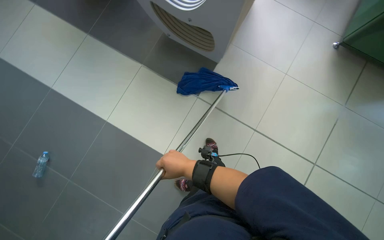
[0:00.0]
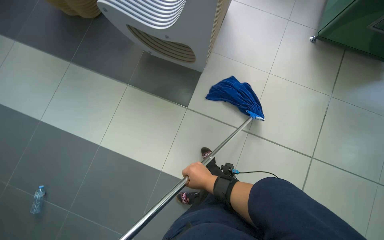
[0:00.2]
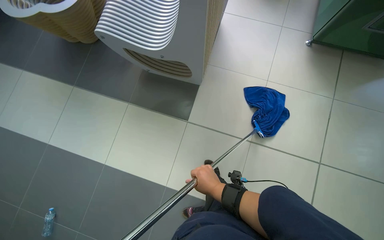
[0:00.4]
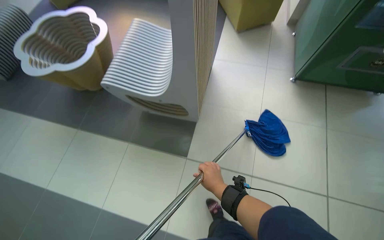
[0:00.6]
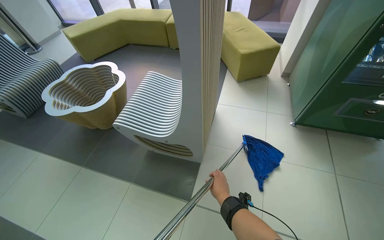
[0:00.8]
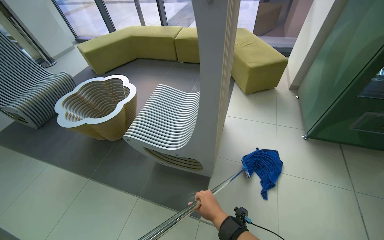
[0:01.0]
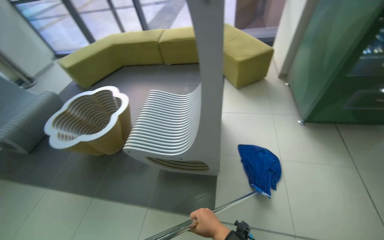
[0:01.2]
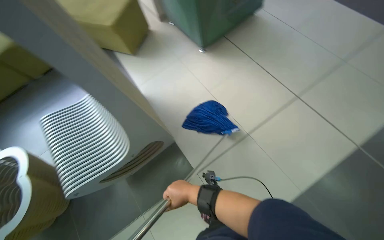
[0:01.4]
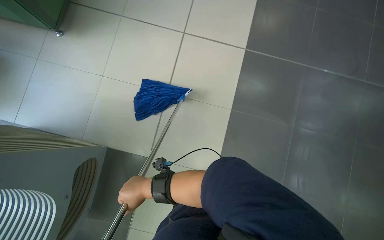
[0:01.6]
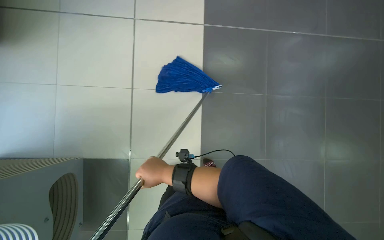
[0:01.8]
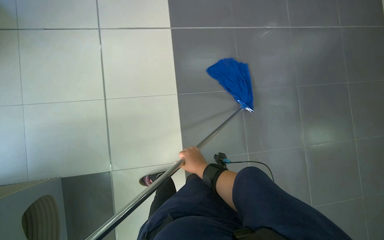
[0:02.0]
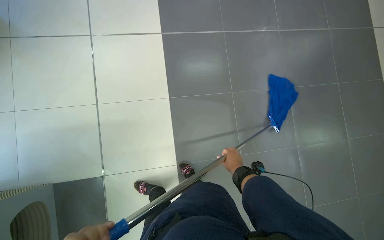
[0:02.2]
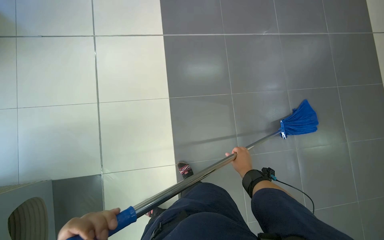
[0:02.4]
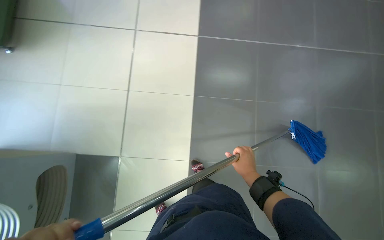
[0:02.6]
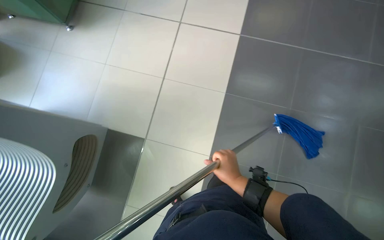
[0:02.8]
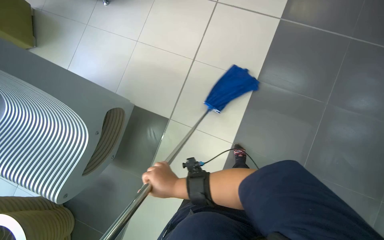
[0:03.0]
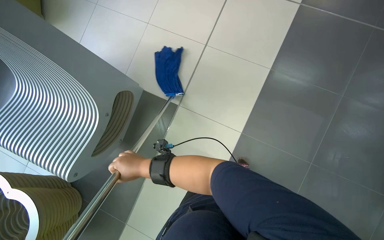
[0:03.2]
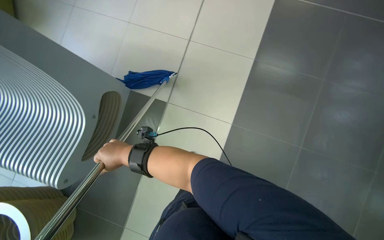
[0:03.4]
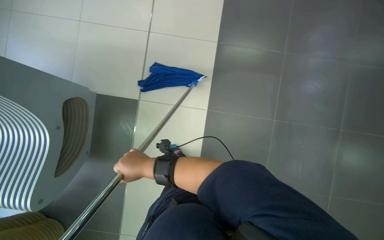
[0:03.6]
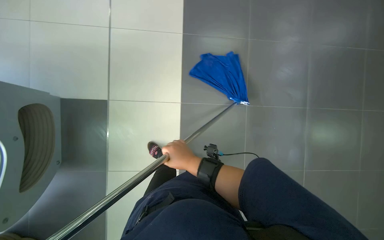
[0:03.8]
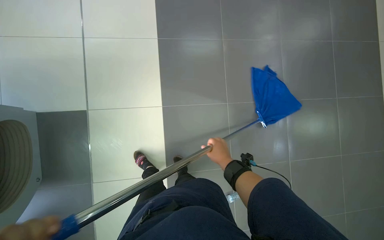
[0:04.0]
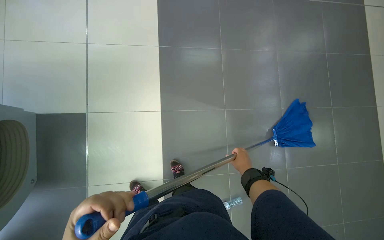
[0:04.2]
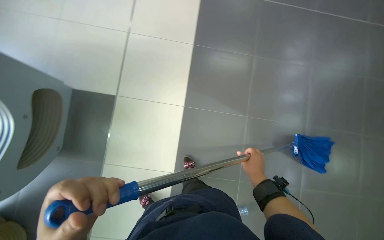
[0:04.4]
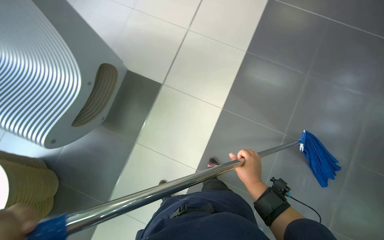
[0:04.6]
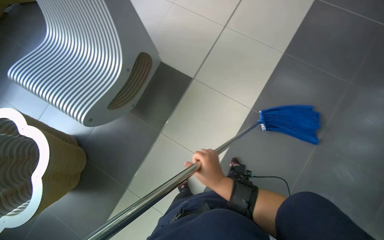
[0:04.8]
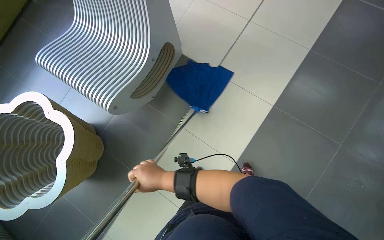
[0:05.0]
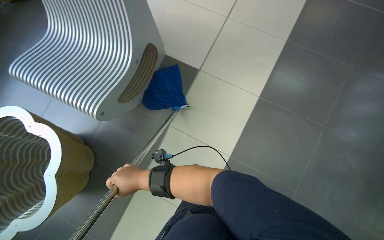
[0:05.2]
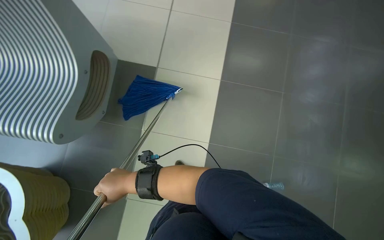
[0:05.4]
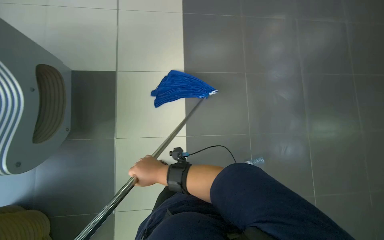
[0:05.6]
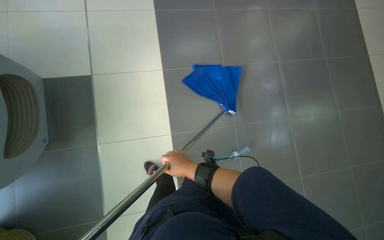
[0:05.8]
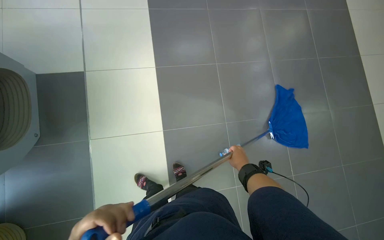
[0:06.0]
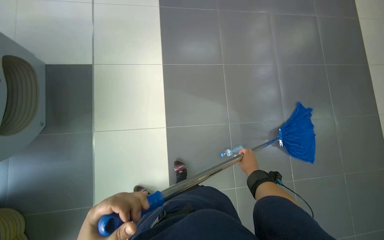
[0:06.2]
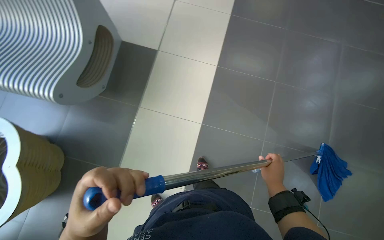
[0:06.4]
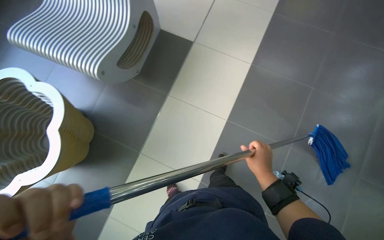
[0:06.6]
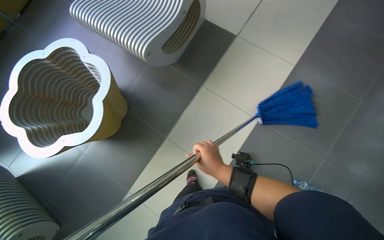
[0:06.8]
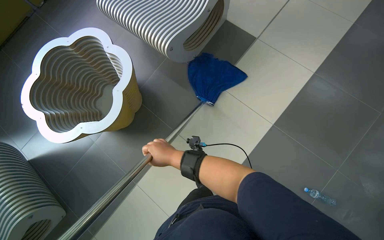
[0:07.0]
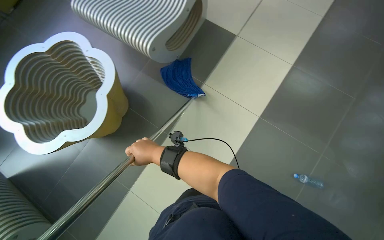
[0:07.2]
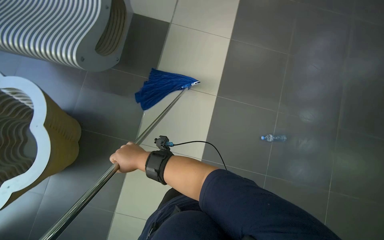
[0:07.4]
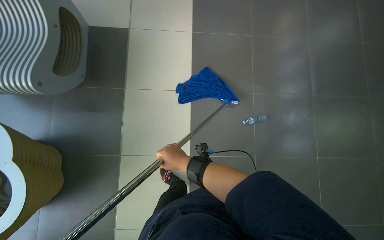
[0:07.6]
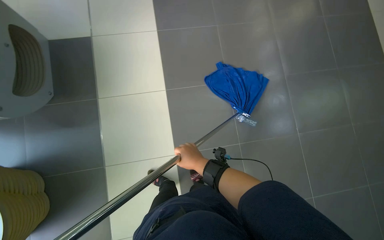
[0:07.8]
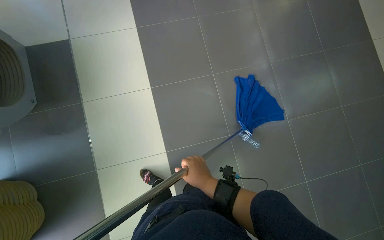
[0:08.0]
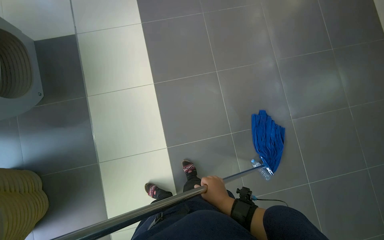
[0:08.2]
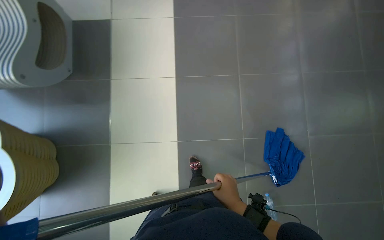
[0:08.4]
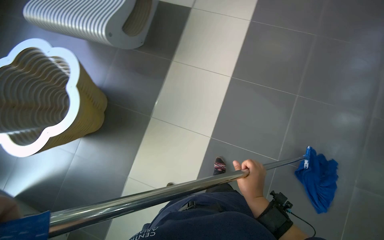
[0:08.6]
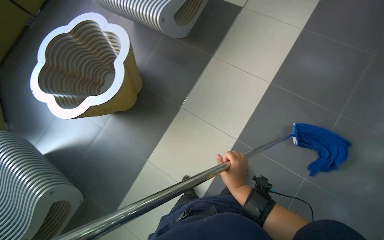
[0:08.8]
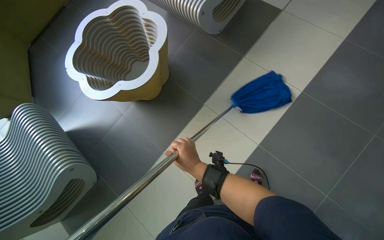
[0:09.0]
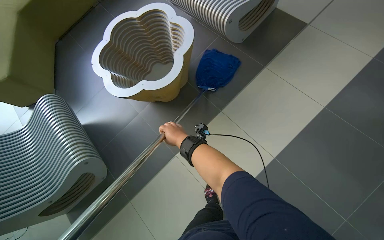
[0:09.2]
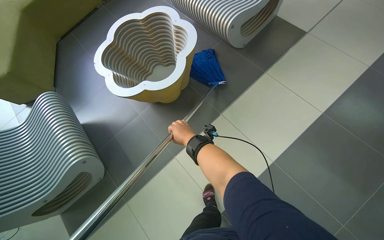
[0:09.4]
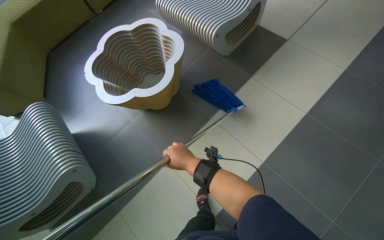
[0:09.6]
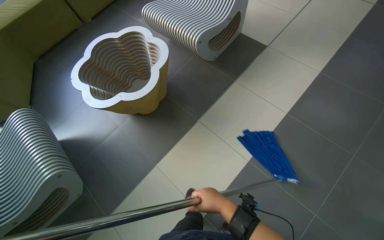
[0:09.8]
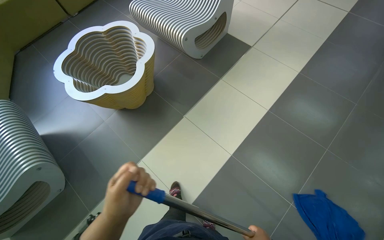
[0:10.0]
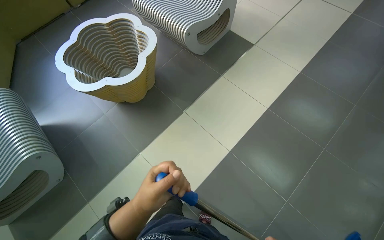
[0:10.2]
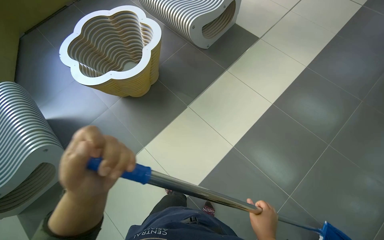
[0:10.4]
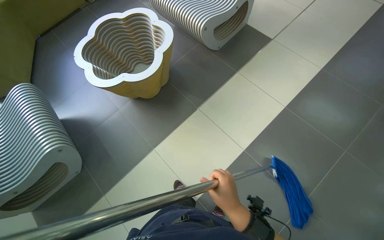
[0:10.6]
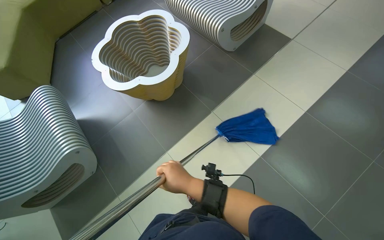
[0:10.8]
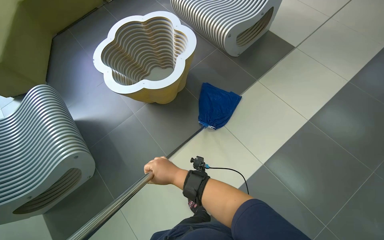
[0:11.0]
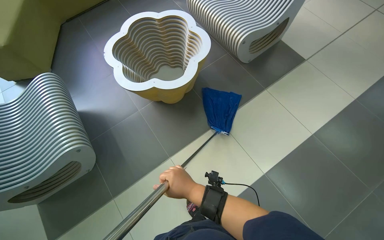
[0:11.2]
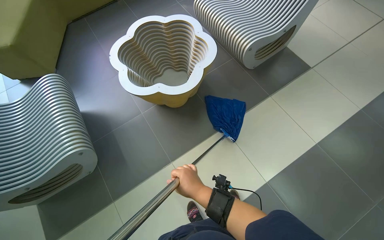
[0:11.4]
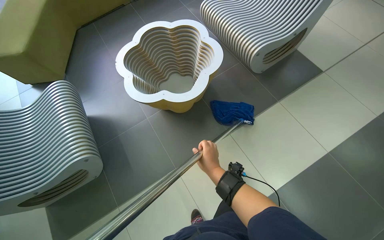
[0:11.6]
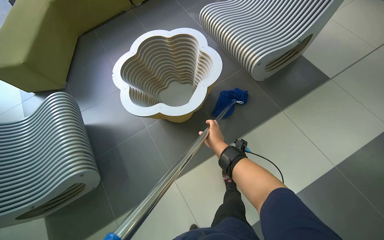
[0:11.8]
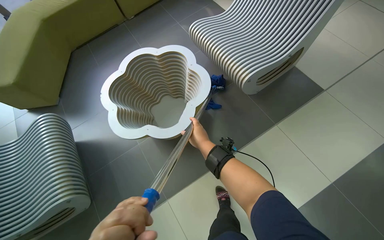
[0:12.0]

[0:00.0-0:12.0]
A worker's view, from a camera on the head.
Job: mopping floor.
The whole recording: Mopping reception area floor. The worker mops the tiled floor in the reception area.
0:00.0 to 0:01.6: The head rotates roughly 55 degrees to the right. The view tilts about 25 degrees upward.
0:01.6 to 0:03.0: The right hand reaches roughly 35 cm to the right, then returns.
0:03.0 to 0:04.4: The right hand shifts roughly 35 cm to the right.
0:04.4 to 0:06.0: The right hand goes to the left and returns, approximately 35 cm each way.
0:06.0 to 0:07.6: The right hand travels to the left by about 35 cm.
0:07.6 to 0:09.0: The scene rotates clockwise by approximately 40 degrees. The right hand reaches roughly 5 cm to the right, then returns.
0:10.4 to 0:12.0: The camera travels roughly 50 cm.

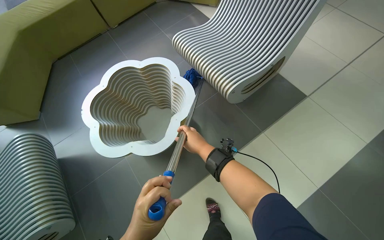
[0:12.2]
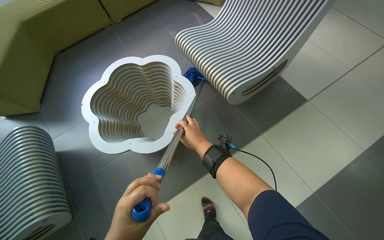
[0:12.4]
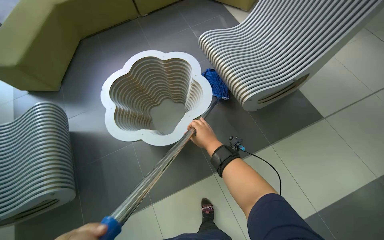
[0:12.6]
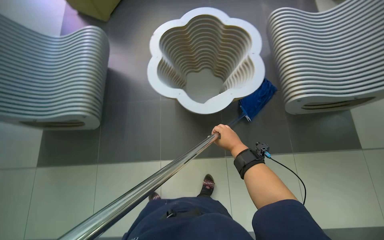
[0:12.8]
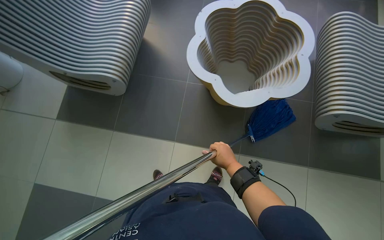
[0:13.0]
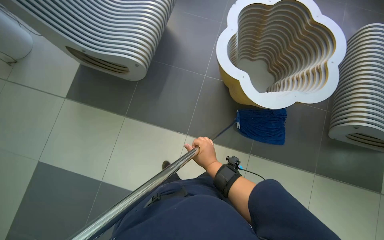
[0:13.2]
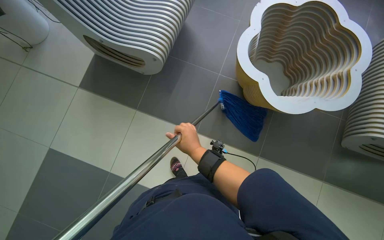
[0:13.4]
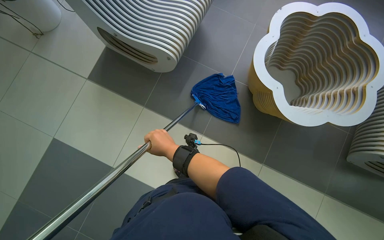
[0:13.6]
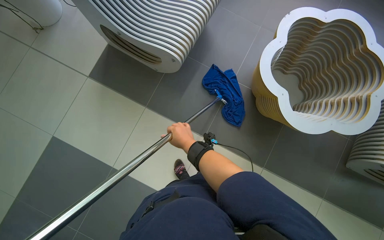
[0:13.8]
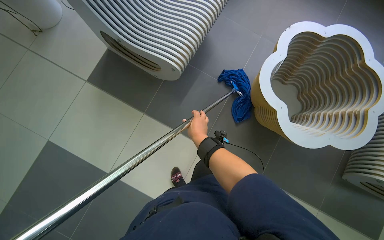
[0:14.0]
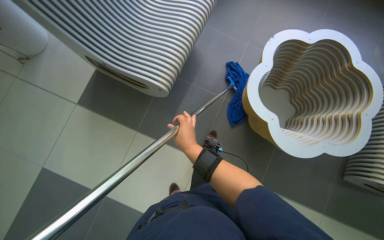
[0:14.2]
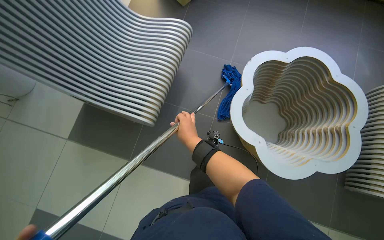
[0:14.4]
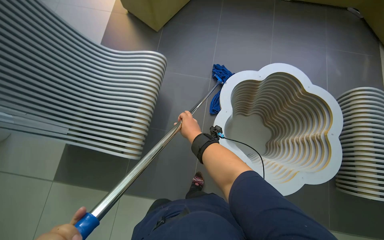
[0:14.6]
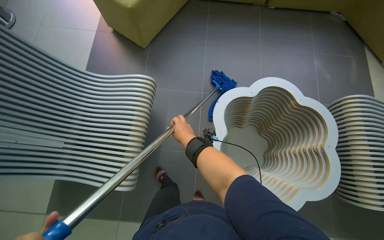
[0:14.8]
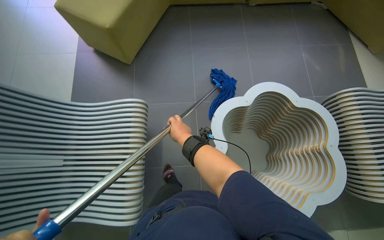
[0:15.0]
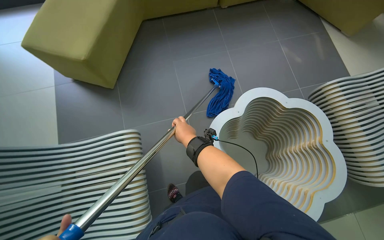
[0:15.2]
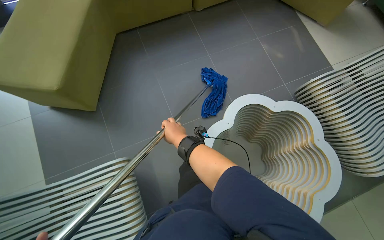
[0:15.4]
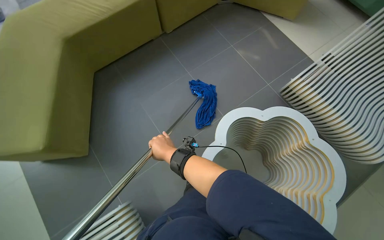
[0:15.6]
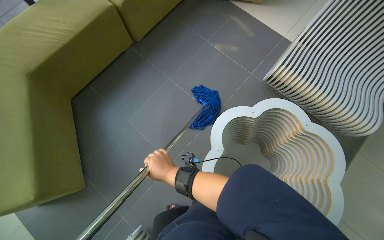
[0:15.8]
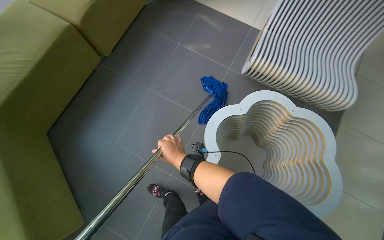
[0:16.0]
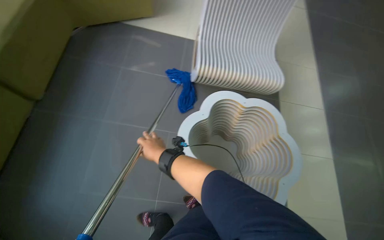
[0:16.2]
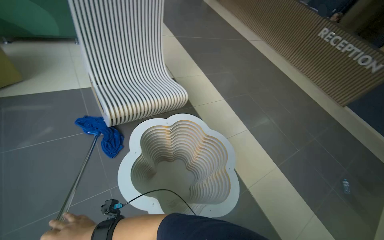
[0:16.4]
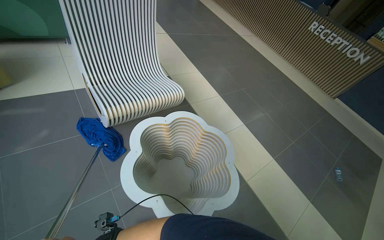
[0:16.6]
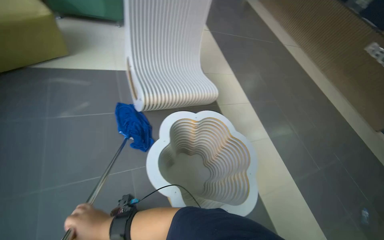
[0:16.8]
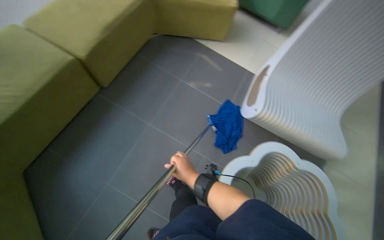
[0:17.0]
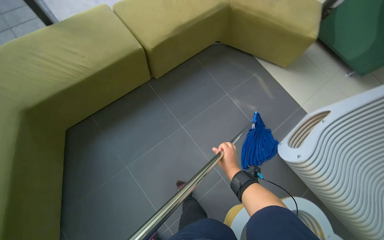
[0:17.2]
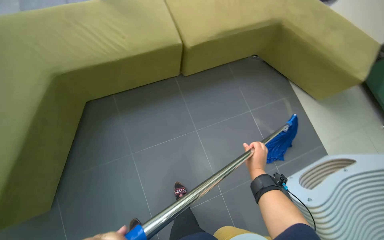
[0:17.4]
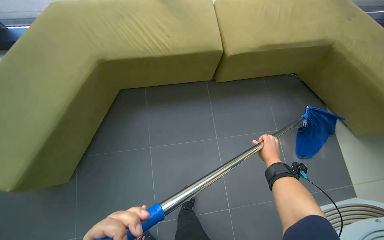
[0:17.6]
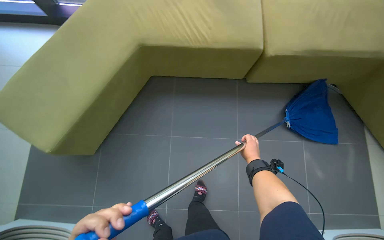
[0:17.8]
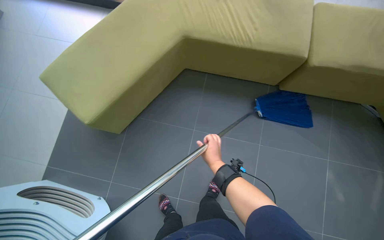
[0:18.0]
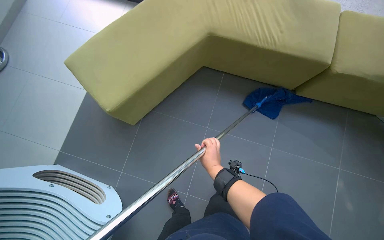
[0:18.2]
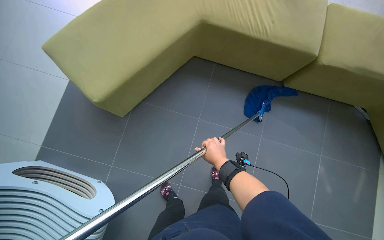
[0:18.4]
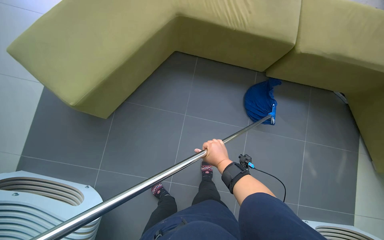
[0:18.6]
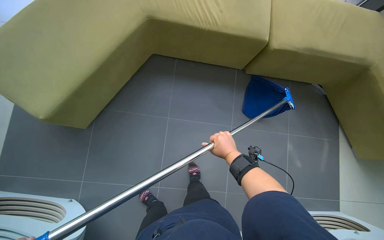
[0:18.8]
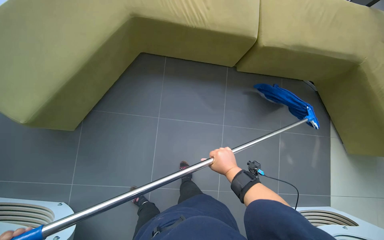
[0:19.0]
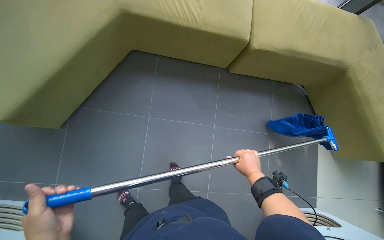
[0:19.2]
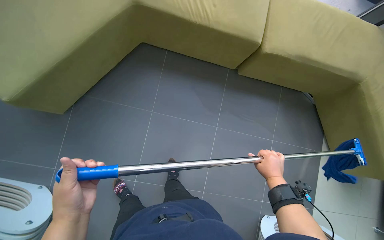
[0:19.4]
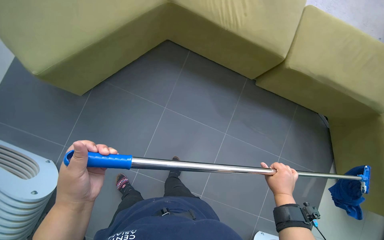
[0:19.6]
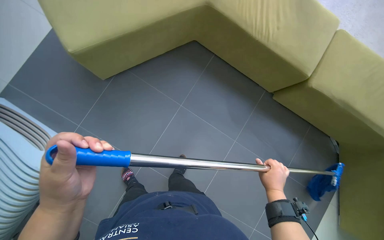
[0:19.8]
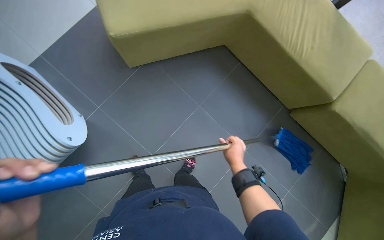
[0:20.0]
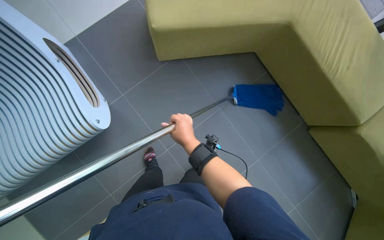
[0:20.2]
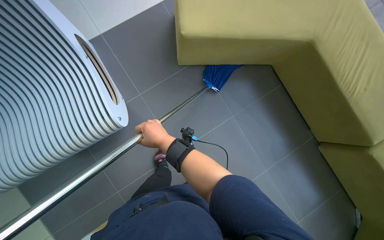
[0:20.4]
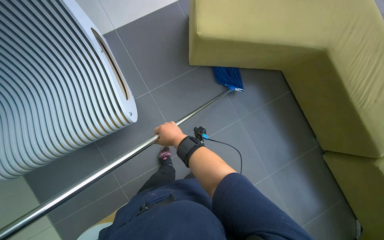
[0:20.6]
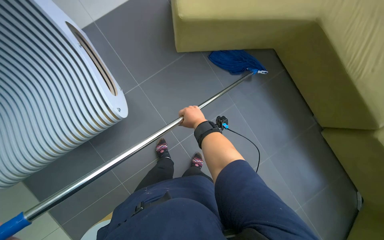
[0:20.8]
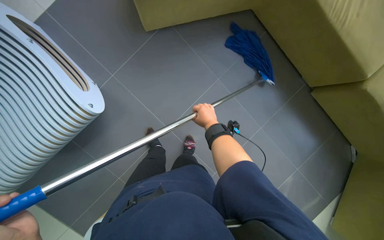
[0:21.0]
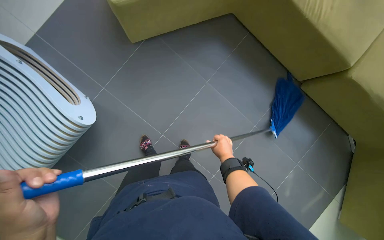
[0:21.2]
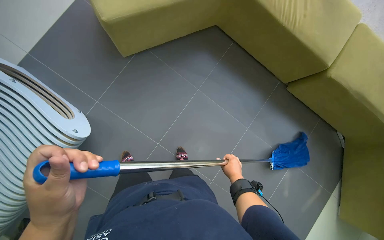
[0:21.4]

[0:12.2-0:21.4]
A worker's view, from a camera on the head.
Job: mopping floor.
The whole recording: Mopping reception area floor. The worker mops the tiled floor in the reception area.
0:15.2 to 0:16.8: The wearer looks approximately 65 degrees further to the right. The camera pitches upward, by roughly 15 degrees.
0:16.8 to 0:18.4: The right hand goes approximately 15 cm to the right.
0:18.4 to 0:19.8: The right hand travels to the right by some 35 cm.
